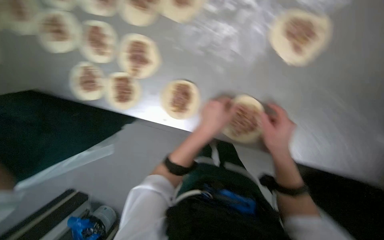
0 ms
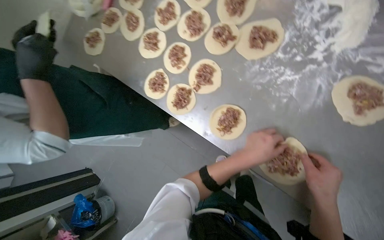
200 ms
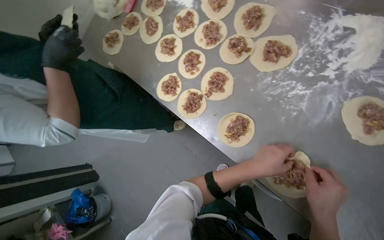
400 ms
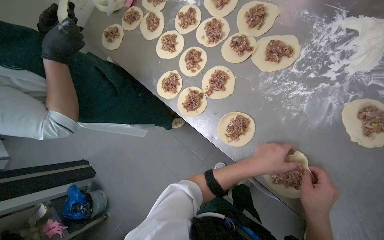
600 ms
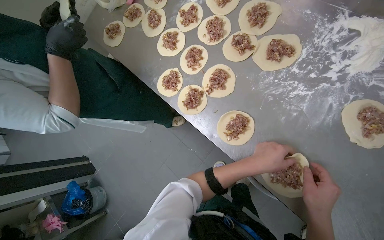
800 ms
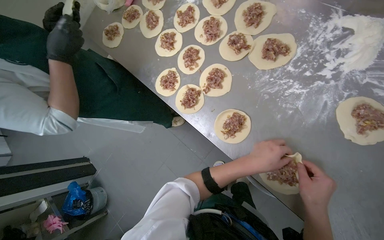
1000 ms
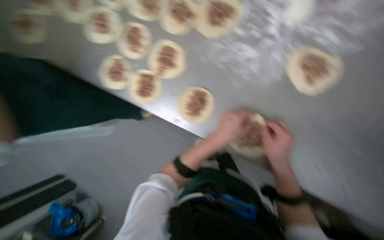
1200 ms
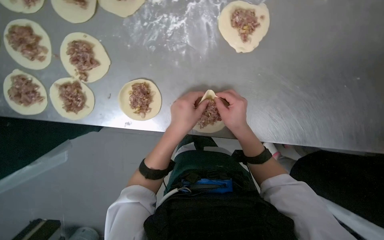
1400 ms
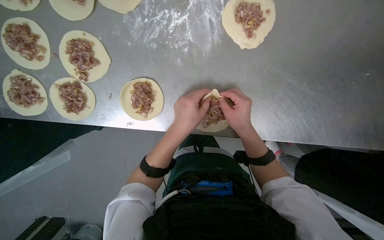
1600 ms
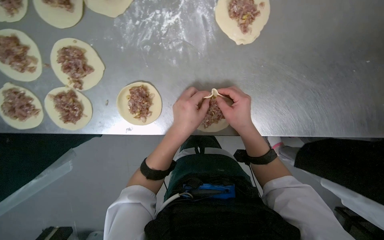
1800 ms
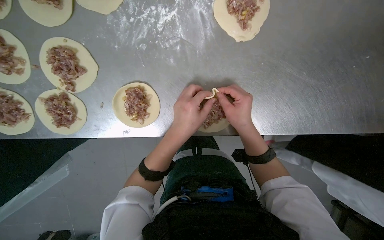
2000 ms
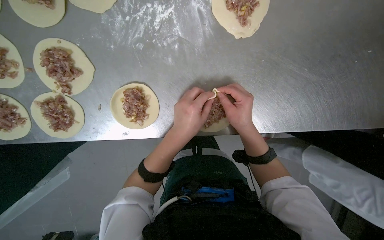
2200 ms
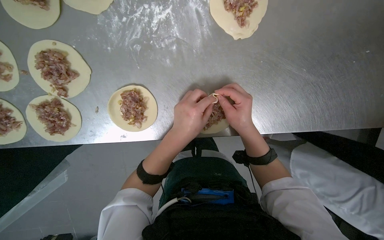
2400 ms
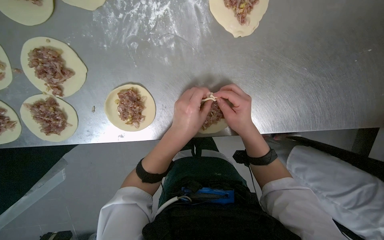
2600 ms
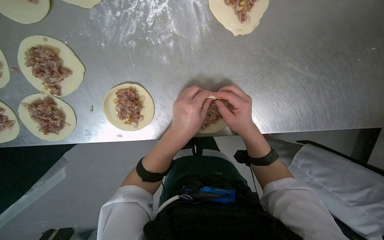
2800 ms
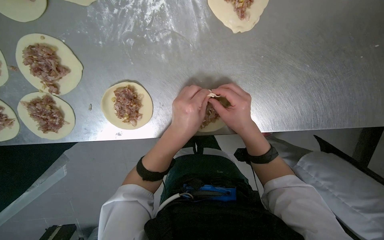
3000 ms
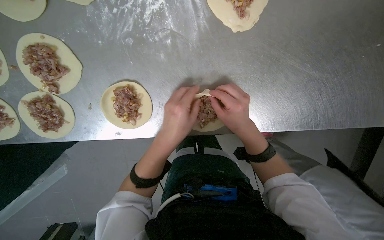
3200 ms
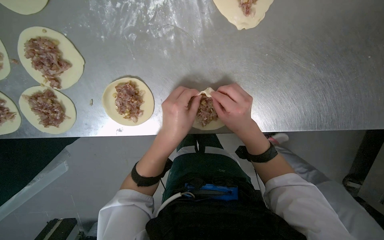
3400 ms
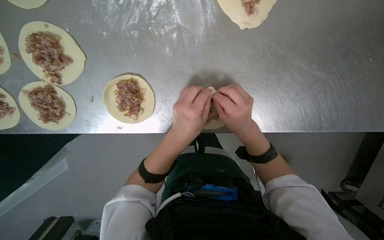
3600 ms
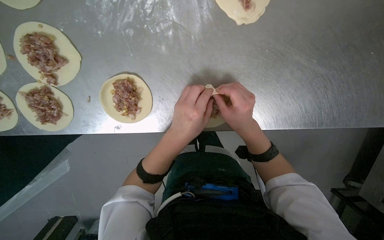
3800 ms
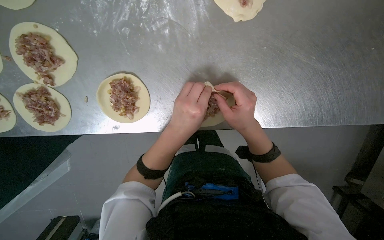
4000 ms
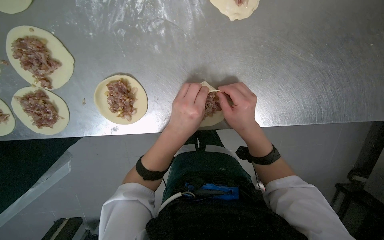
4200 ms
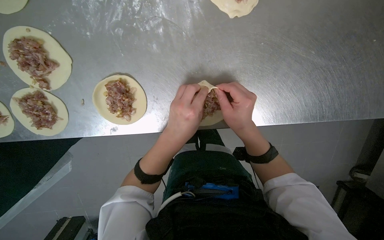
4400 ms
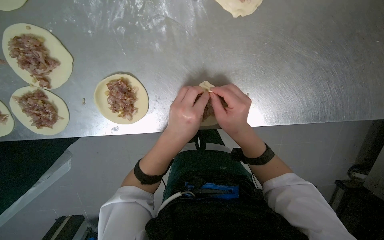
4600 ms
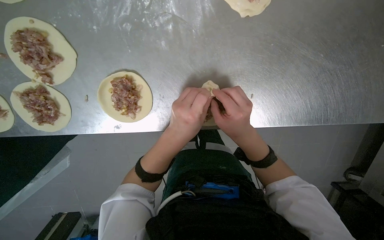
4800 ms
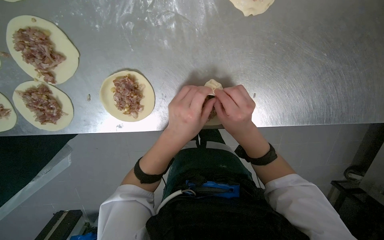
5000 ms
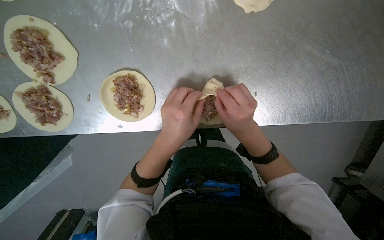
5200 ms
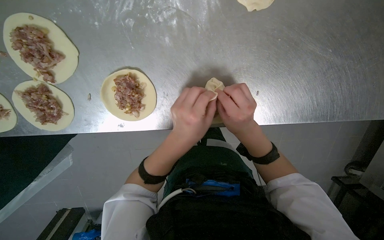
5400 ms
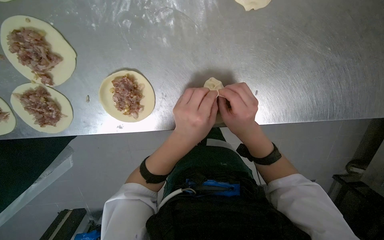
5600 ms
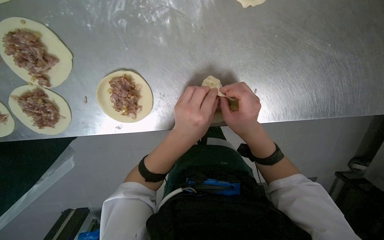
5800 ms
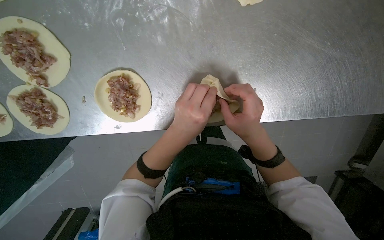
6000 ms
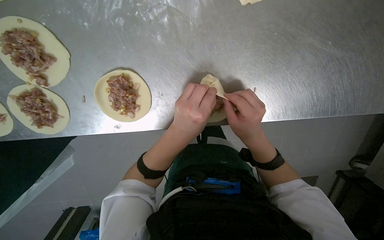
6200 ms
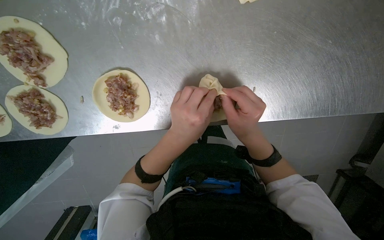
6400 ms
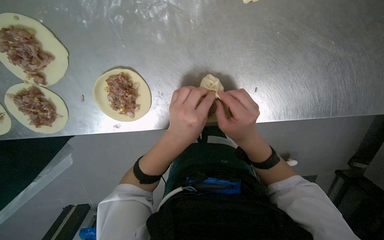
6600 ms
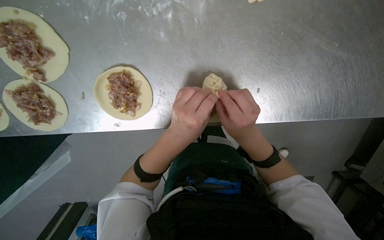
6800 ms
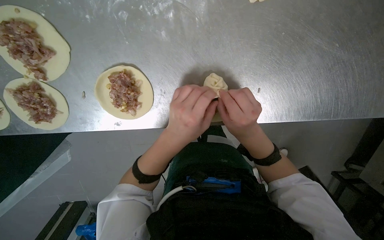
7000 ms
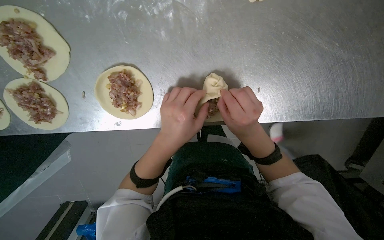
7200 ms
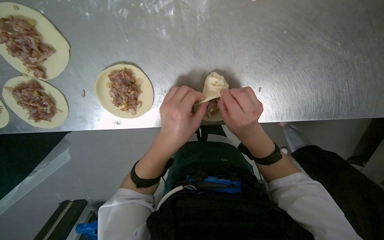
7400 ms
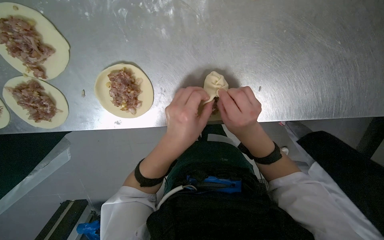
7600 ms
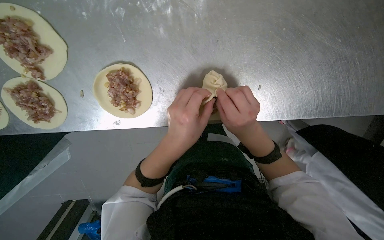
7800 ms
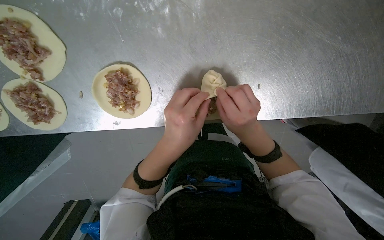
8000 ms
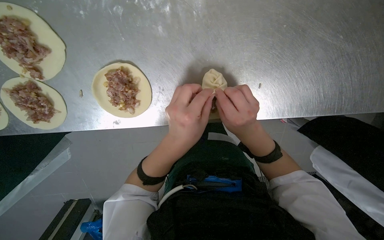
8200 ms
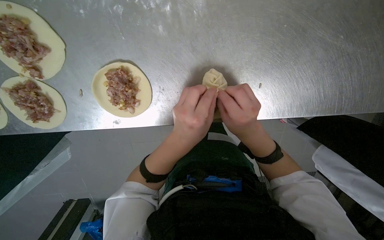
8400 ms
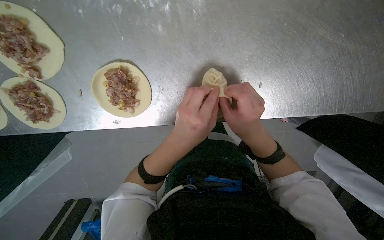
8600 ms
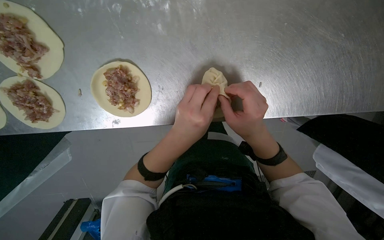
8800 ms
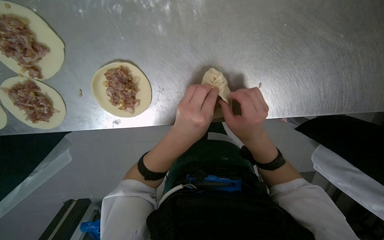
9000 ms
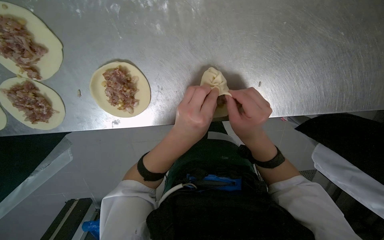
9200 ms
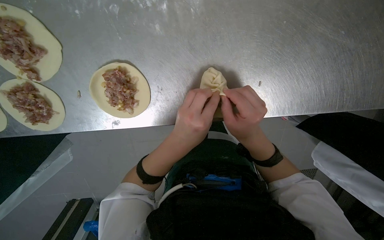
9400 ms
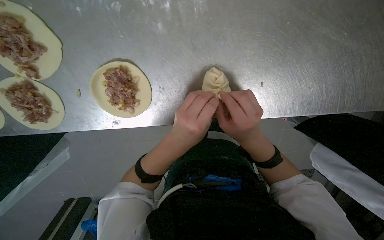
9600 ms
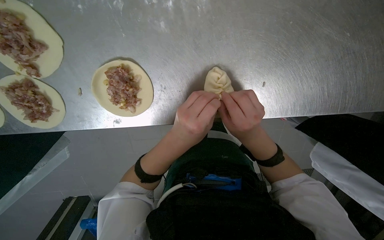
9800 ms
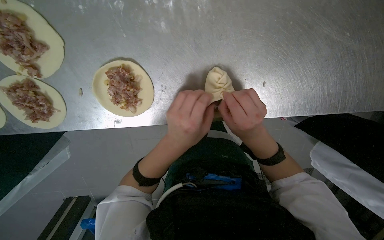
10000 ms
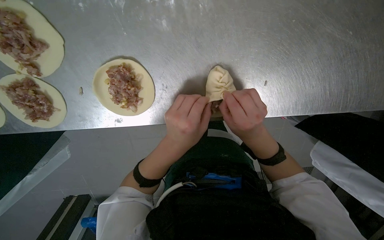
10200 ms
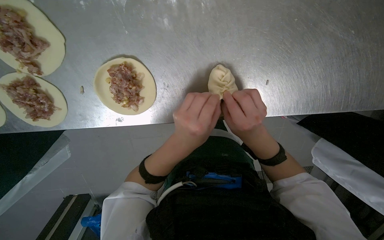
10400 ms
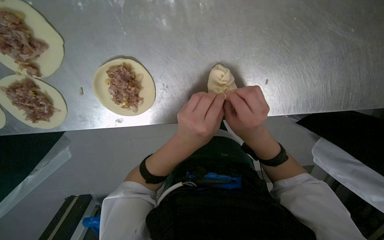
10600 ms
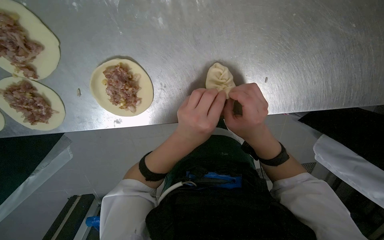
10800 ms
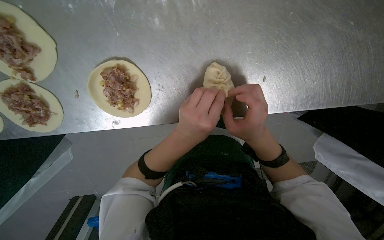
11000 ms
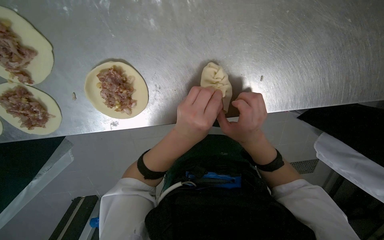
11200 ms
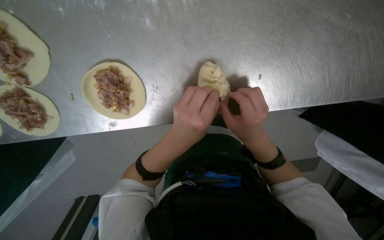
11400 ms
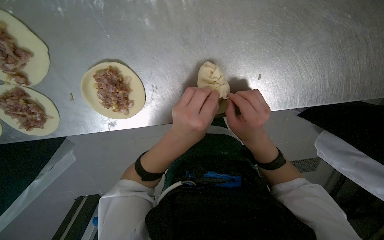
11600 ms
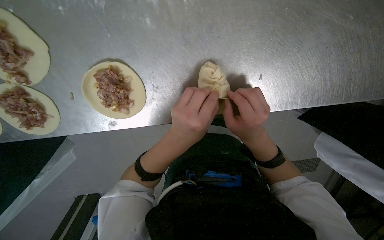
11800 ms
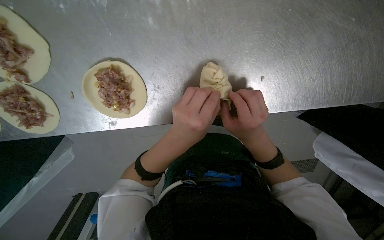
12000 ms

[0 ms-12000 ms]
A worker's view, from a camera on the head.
Job: preparing food.
The whole recording: Sealing meat-filled dumplings. The worker continues sealing meat-filled dough circles, pinching the edges to form a braided pattern.
1600 ms to 9000 ms: The hands stay close to where they were, moving slightly.
9000 ms to 10400 ms: The hands work in one place, with small movements.
10400 ms to 12000 ms: The right hand heads to the right, covering roughly 15 cm.

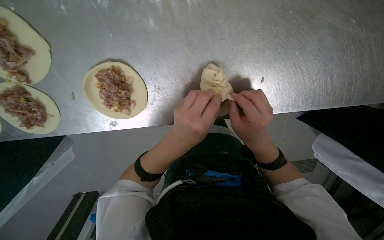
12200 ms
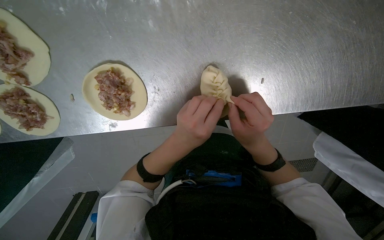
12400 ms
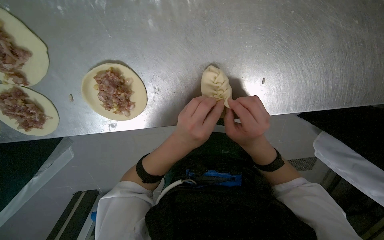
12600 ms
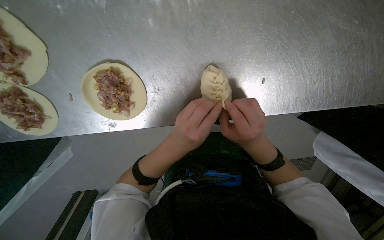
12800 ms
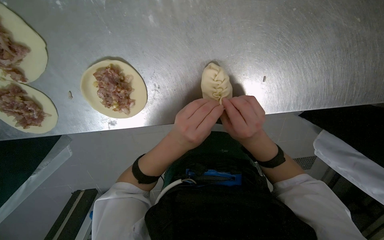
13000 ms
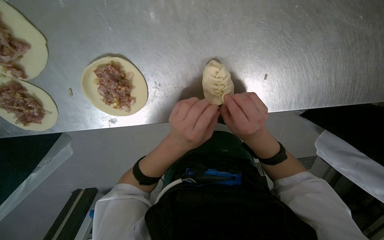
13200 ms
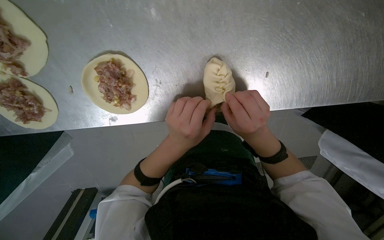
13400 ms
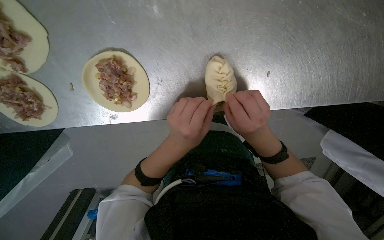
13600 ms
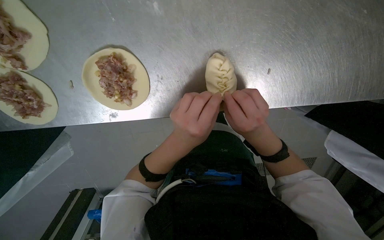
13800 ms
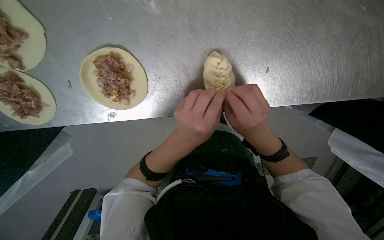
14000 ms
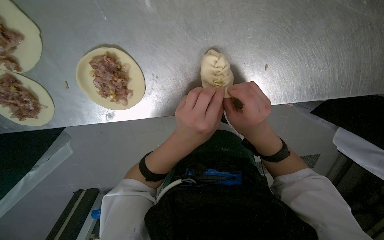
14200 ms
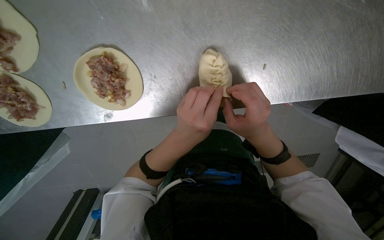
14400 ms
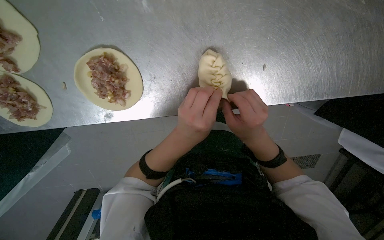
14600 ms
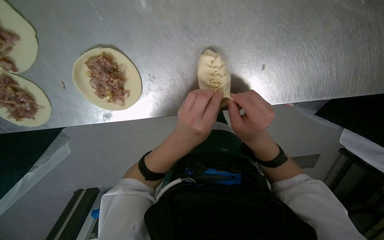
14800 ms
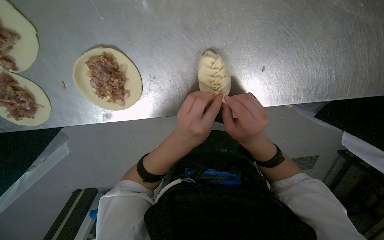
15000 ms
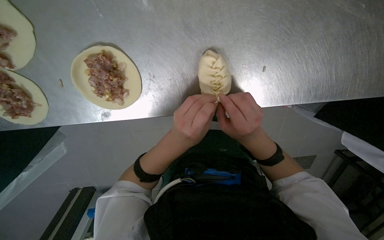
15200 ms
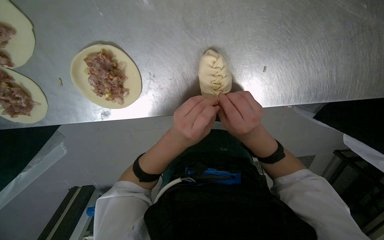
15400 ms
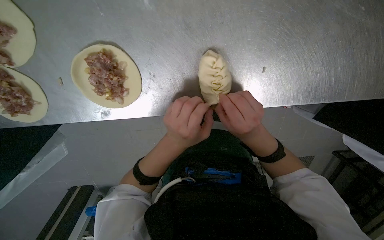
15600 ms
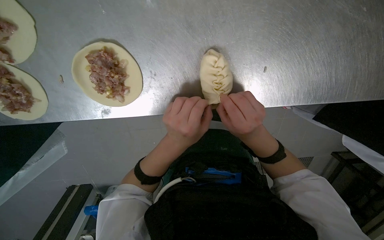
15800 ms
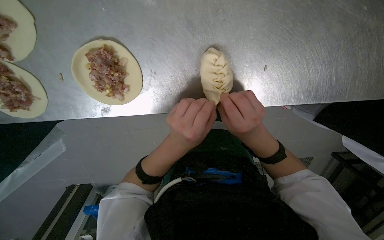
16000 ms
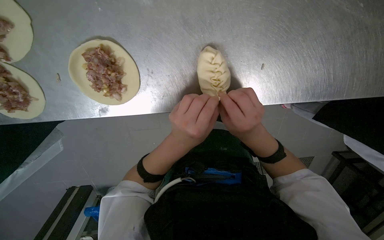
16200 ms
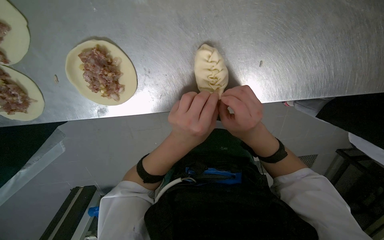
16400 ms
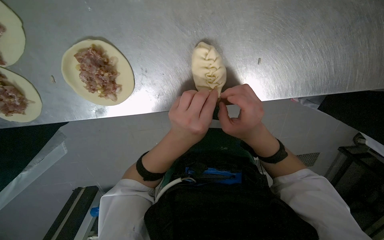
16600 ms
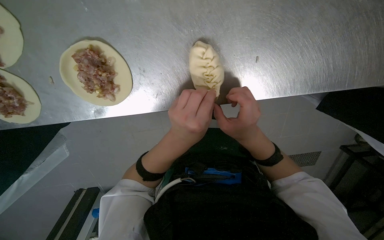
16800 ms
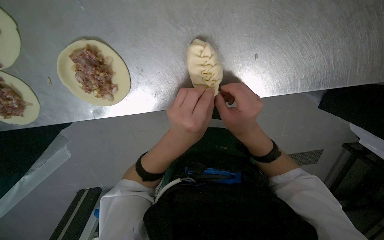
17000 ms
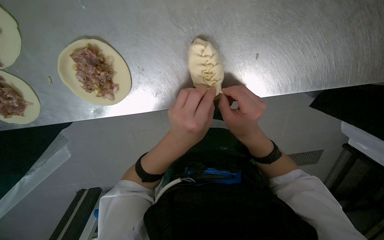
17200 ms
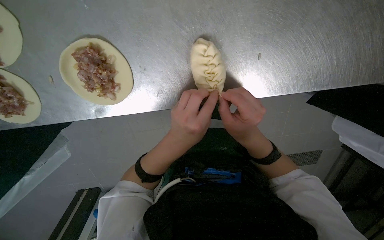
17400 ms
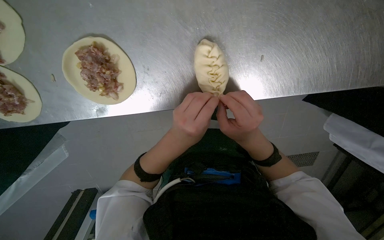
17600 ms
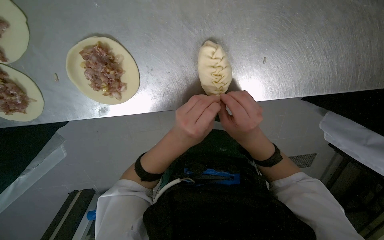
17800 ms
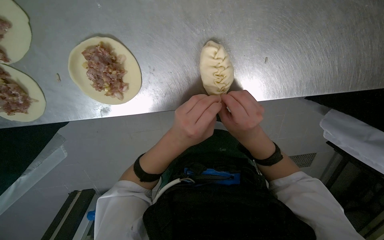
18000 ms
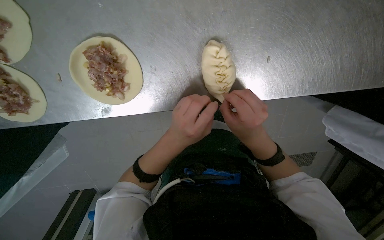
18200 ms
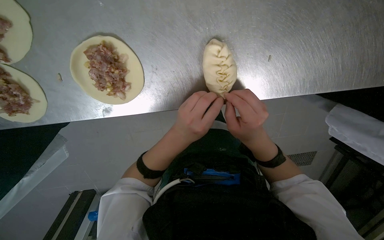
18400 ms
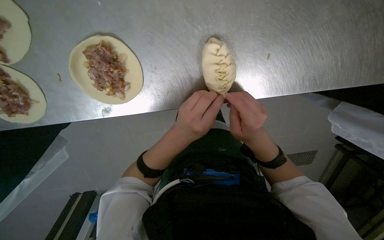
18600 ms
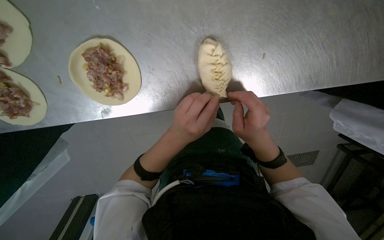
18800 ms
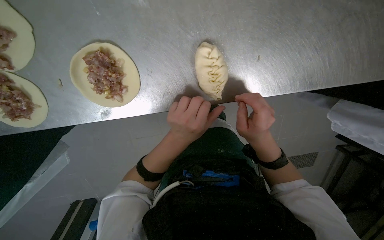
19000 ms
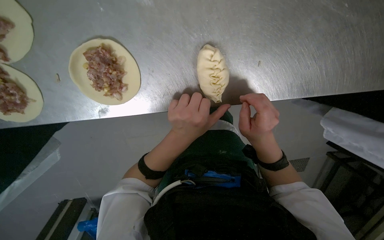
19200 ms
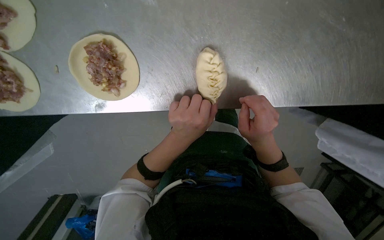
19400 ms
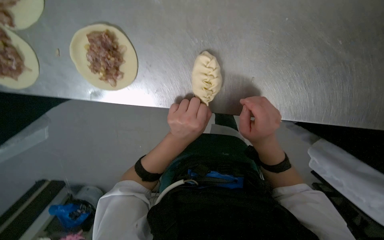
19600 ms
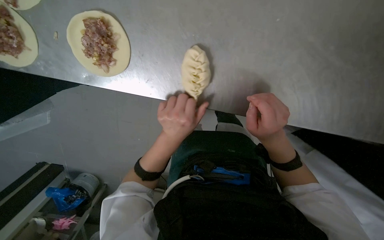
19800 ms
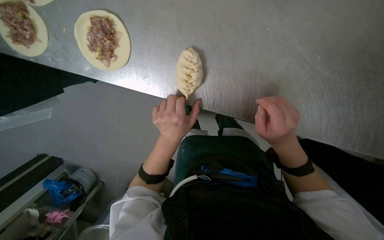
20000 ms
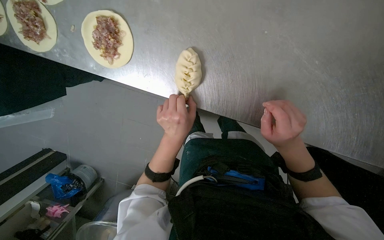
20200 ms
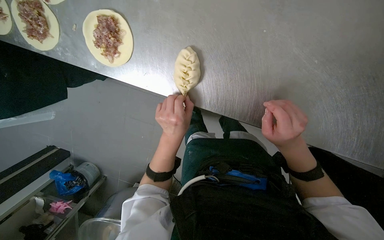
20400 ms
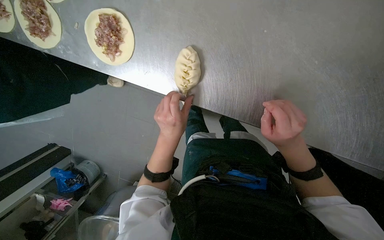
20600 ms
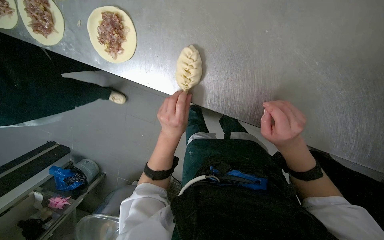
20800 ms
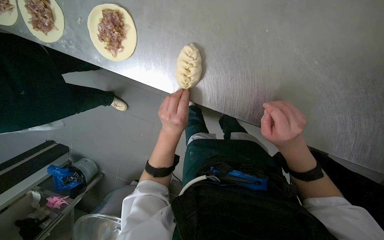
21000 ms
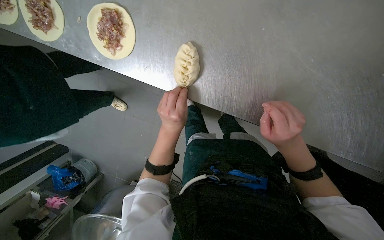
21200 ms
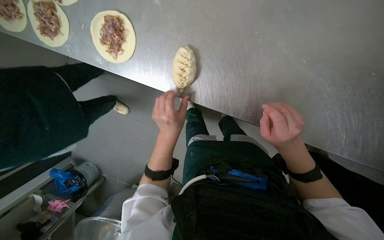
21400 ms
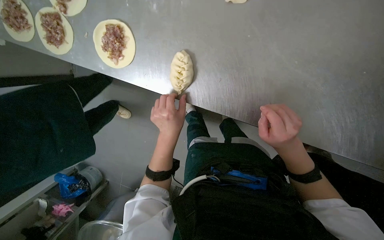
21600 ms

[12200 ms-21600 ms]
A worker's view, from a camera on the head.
Job: preparing food.
The whole recording: Sealing meat-filled dumplings. The worker continues sealing meat-filled dough circles, pinching the edges to form a braided pattern.
12200 ms to 18400 ms: The hands stay close to where they were, moving slightly.
18400 ms to 20000 ms: The right hand heads to the right, covering some 15 cm.
20000 ms to 21600 ms: The right hand travels to the right by approximately 10 cm.
